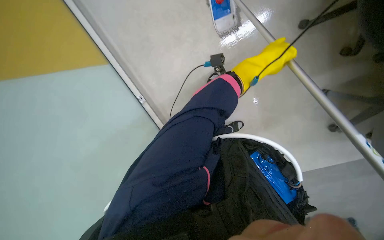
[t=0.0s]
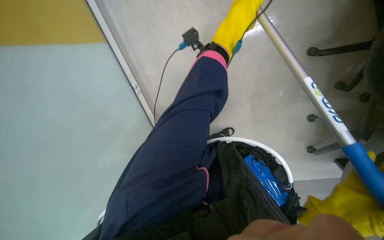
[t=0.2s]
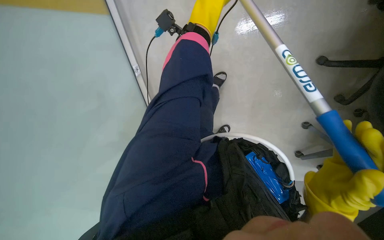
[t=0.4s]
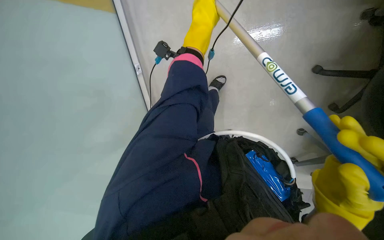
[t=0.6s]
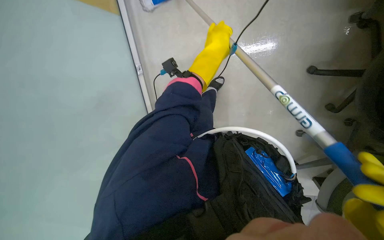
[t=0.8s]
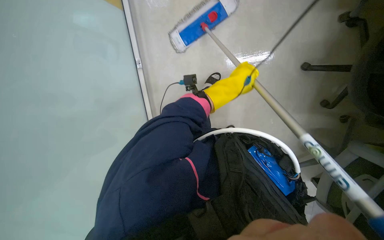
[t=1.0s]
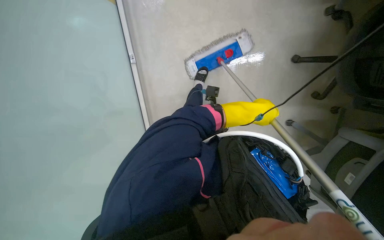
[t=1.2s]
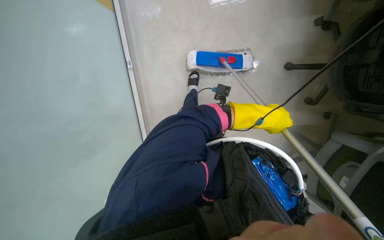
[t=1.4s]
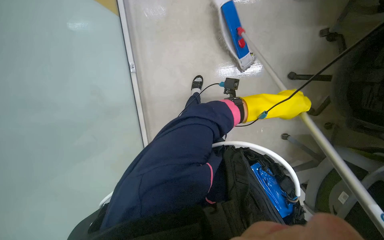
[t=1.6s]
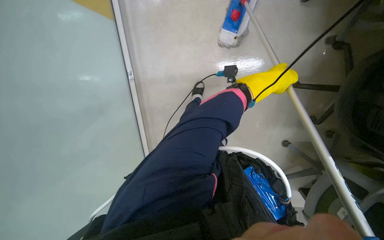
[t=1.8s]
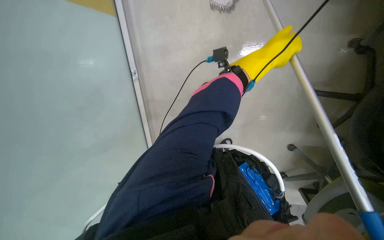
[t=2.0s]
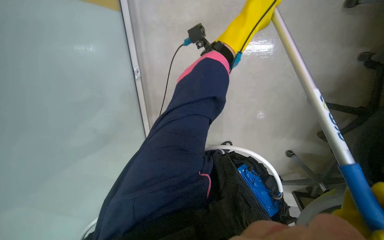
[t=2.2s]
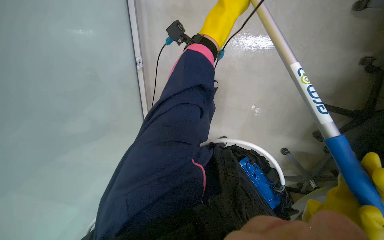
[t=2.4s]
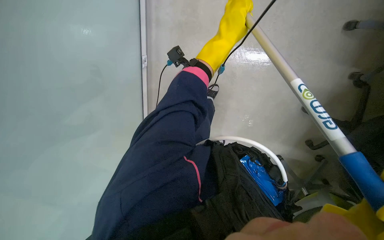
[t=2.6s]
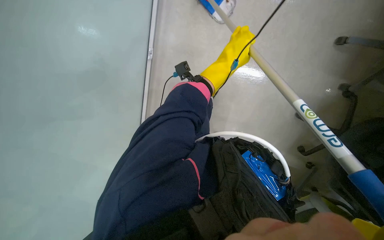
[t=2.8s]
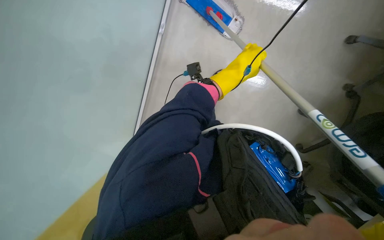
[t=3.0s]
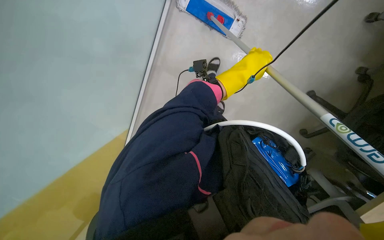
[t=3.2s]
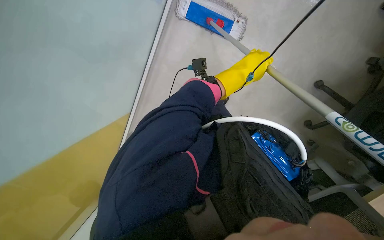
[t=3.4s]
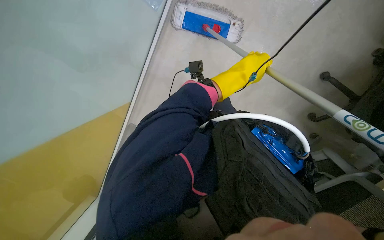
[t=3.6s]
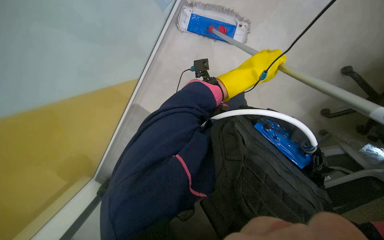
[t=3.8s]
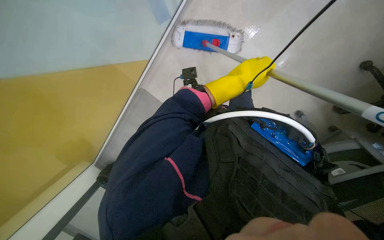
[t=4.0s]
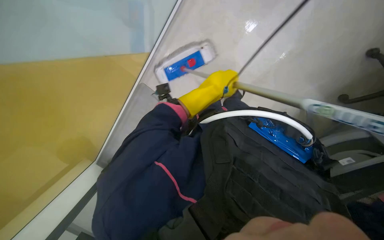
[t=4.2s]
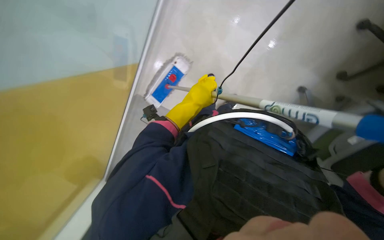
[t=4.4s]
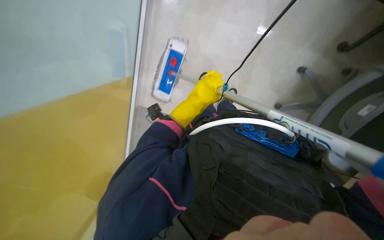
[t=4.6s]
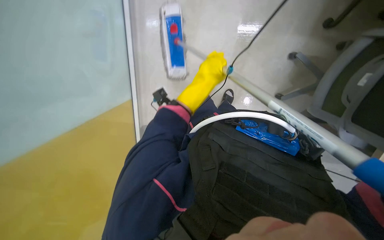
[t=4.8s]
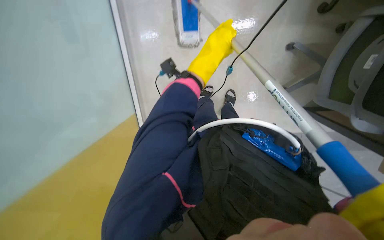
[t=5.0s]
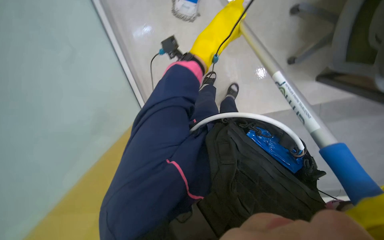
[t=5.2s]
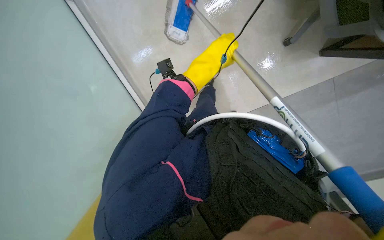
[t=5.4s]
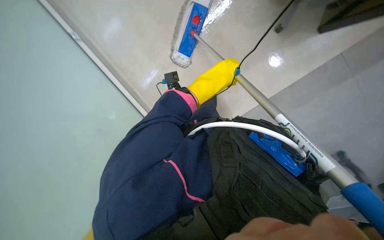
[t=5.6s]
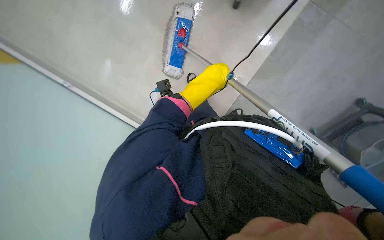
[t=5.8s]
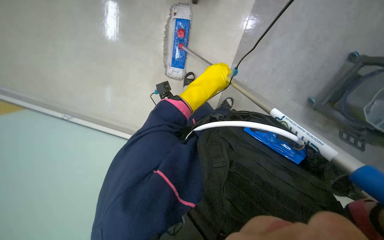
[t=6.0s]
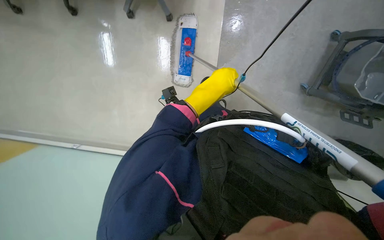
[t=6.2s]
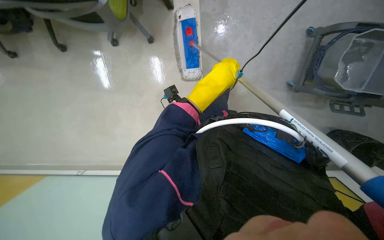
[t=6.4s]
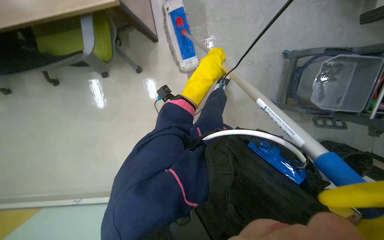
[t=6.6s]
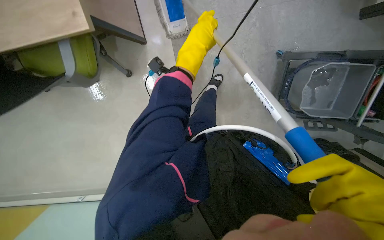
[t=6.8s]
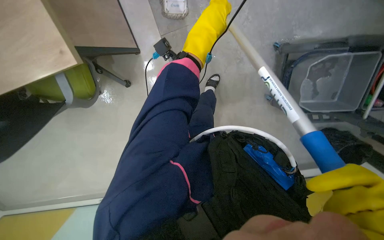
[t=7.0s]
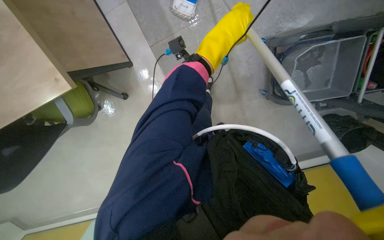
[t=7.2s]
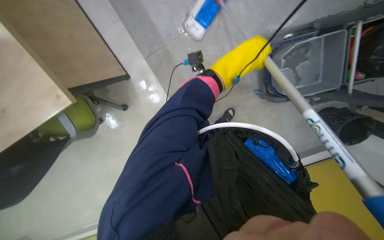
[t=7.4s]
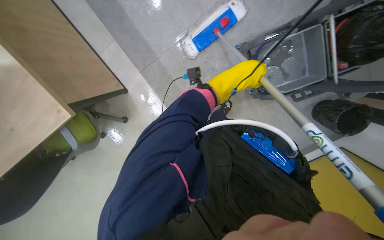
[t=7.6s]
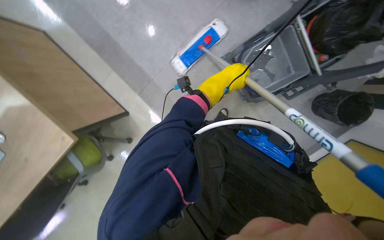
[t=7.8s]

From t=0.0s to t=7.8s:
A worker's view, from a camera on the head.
Job: mopping floor.
The whole recording: Mopping office floor. The worker mops the office floor with a long-handled mop.
From t=0.0s to t=1.6s: The left hand goes approximately 15 cm nearer to the camera and down the picture.
From t=1.6s to t=3.2s: The left hand travels up the picture by some 10 cm.
From t=6.2s to t=7.8s: The head travels some 50 cm. Everything in view rotates roughly 35 degrees counterclockwise.

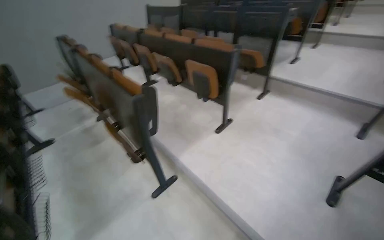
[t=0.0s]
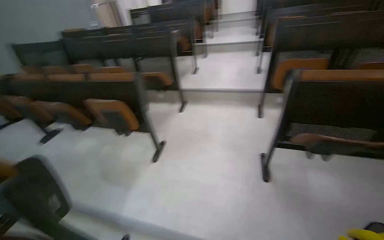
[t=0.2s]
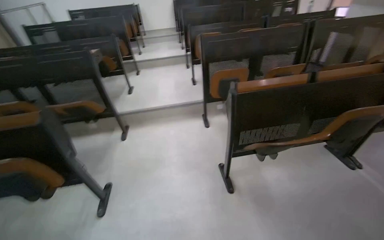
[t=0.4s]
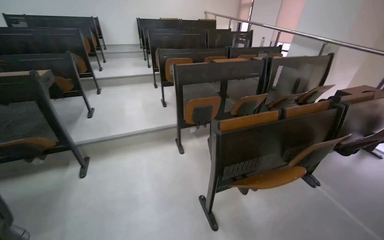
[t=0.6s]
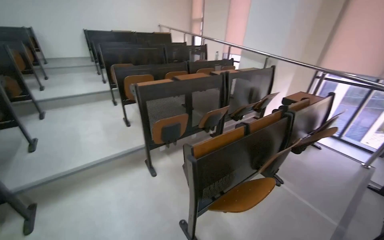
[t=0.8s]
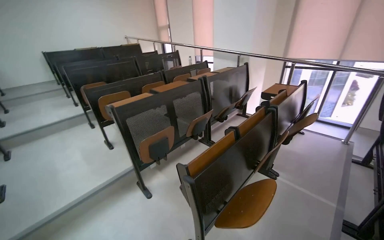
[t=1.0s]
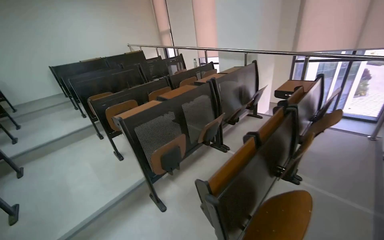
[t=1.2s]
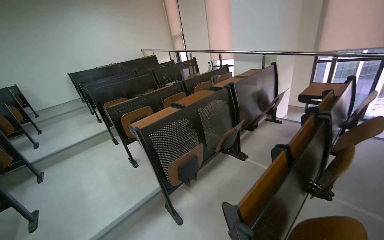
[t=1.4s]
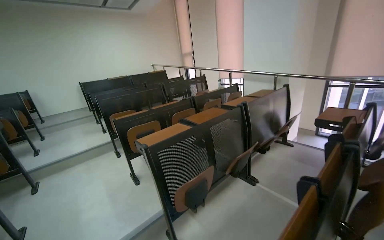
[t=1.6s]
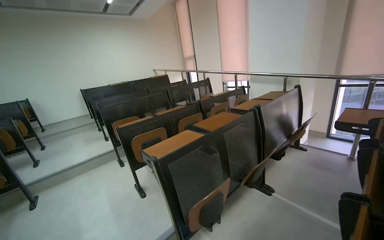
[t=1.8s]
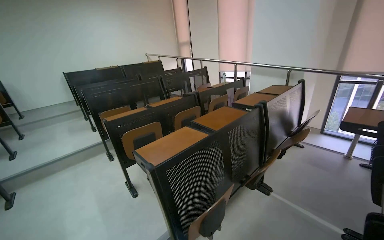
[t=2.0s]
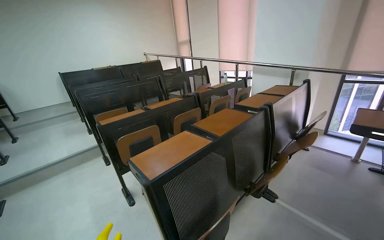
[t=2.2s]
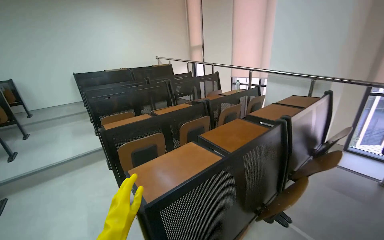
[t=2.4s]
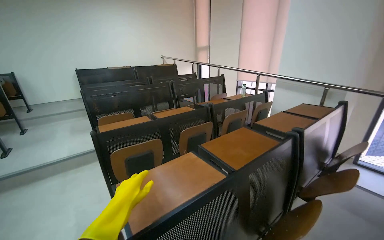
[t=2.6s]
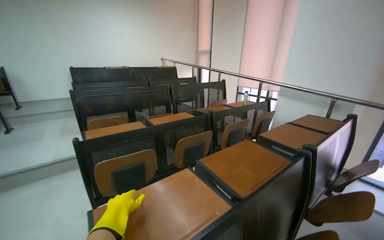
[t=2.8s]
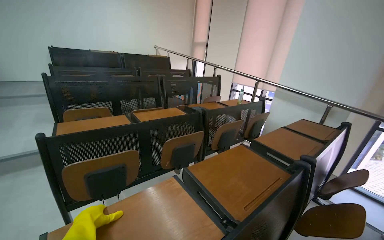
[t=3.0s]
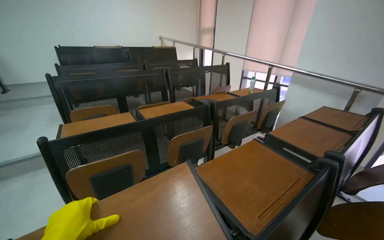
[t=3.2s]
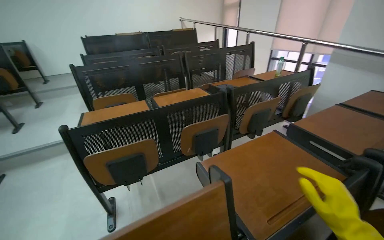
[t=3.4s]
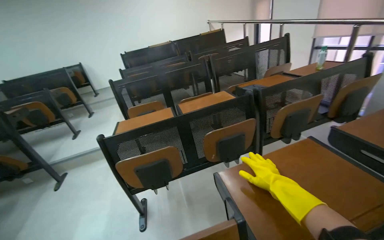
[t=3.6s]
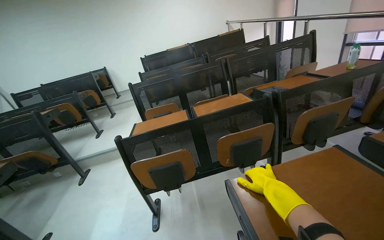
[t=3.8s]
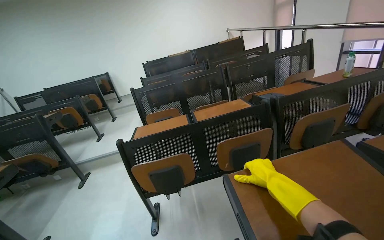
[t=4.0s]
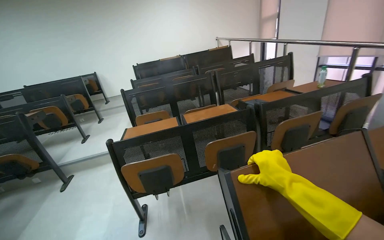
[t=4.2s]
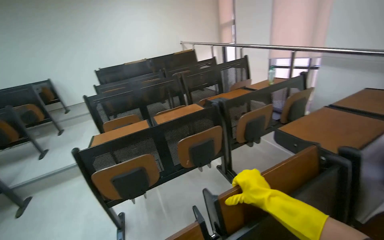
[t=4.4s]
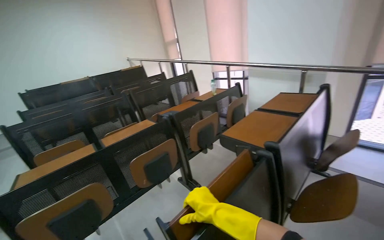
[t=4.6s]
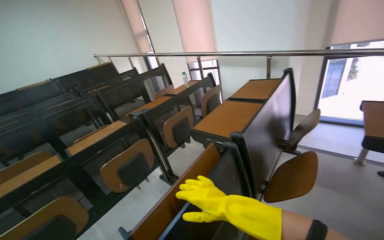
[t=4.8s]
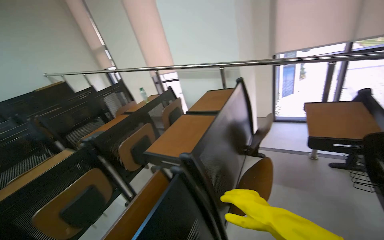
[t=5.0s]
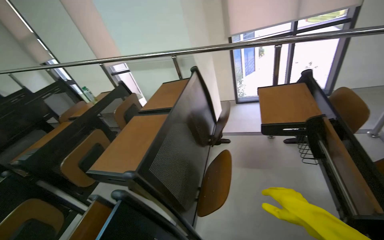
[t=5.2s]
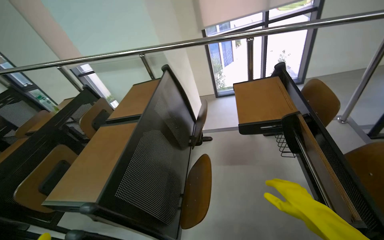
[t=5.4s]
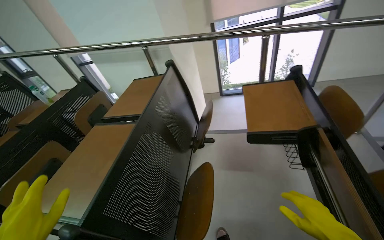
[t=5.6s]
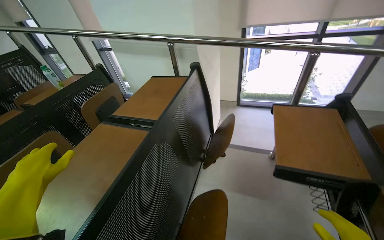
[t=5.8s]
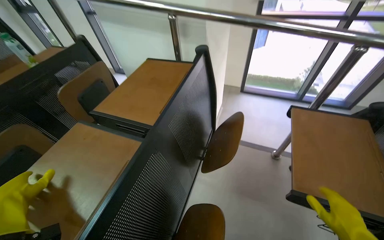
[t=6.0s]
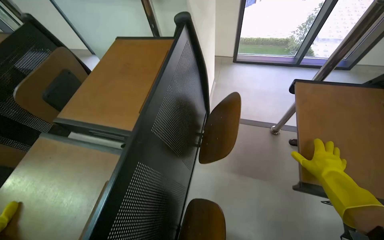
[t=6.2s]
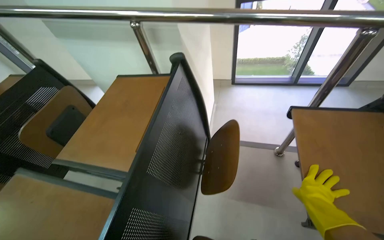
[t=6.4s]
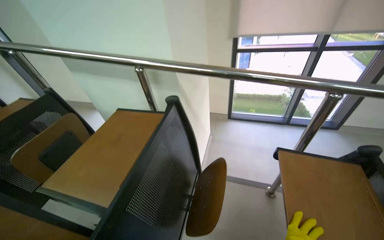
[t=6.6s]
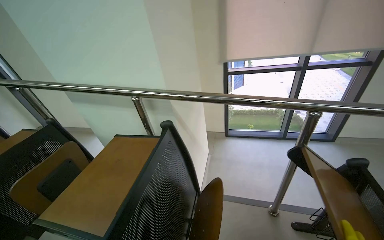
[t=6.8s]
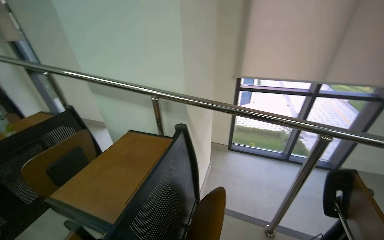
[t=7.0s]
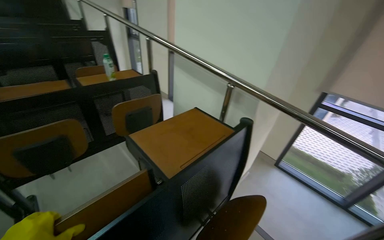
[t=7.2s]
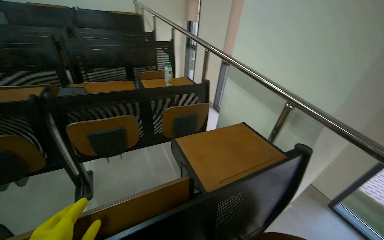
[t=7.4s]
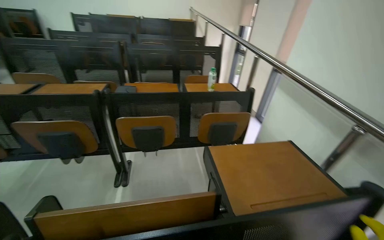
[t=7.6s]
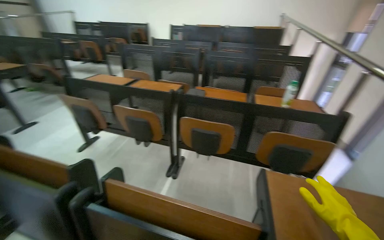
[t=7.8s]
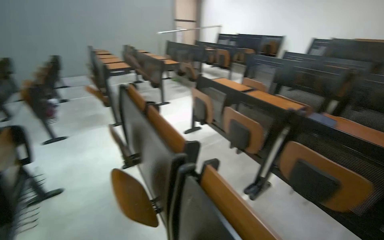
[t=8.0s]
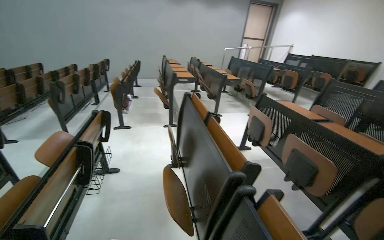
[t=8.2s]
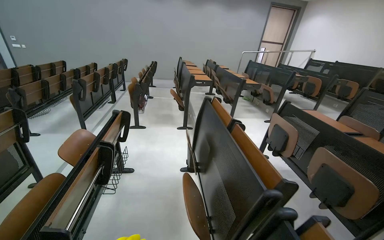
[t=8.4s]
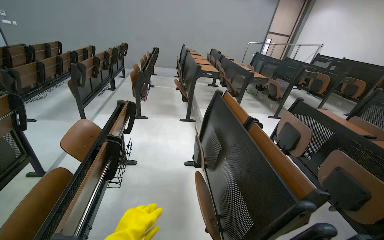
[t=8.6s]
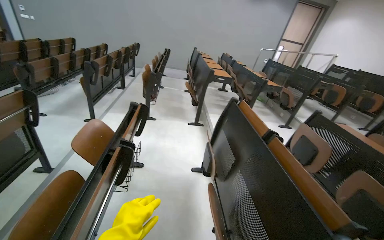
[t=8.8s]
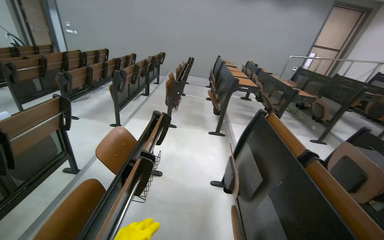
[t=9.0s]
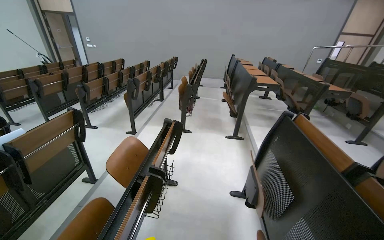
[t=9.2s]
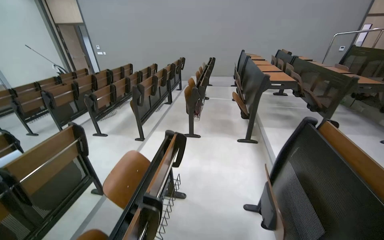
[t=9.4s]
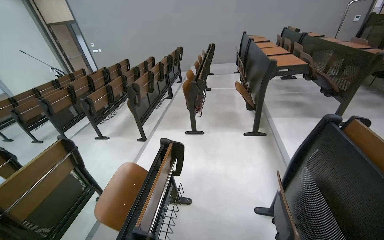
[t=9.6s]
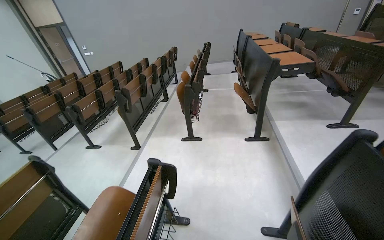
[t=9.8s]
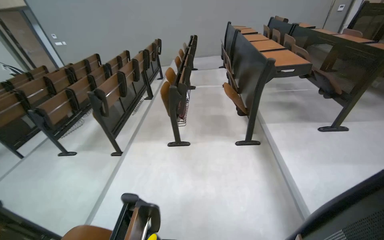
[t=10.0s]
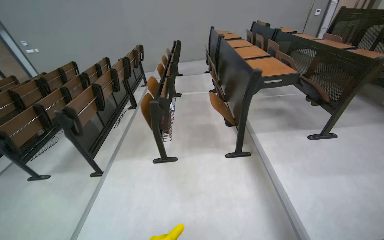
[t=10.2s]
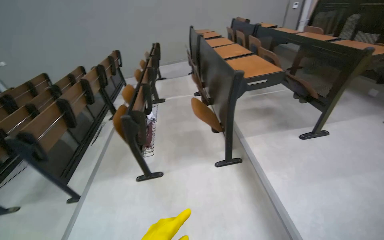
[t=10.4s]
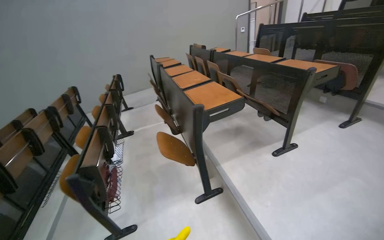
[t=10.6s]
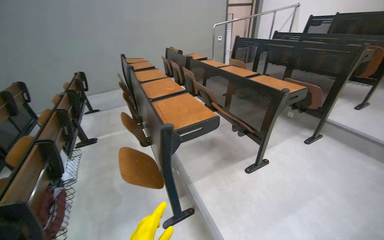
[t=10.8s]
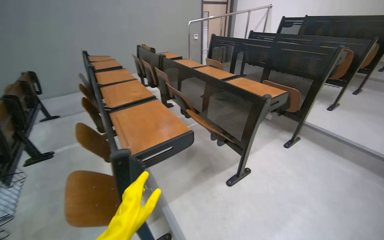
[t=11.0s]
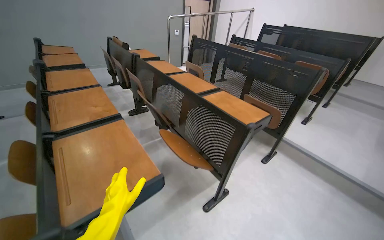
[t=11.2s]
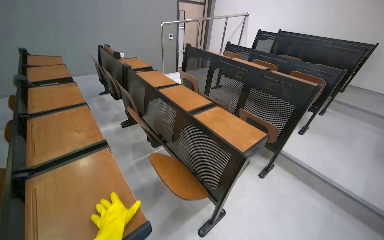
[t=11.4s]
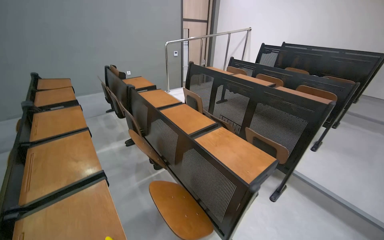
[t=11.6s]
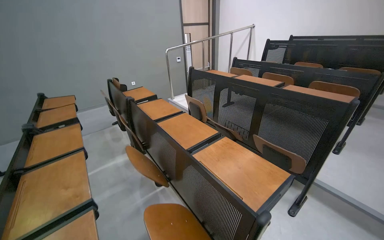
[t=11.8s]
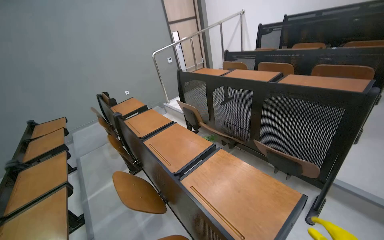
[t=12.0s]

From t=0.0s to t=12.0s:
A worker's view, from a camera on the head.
Job: preparing cleaning supplies.
The whole recording: Folding up classroom desks. The worker walks through the classroom, folding up the desks.
From t=0.0s to t=1.6s: The wearer moves roughly 1 m. The wearer's head swings some 85 degrees to the right. The camera pitches upward, by approximately 25 degrees.
From t=1.6s to t=3.0s: The camera is carried about 1 m.
From t=3.0s to t=4.4s: The view pans to the left by about 20 degrees.
From t=4.4s to t=6.0s: The camera is carried roughly 1 m. The wearer's head swings roughly 45 degrees to the right.
From t=6.0s to t=7.6s: The wearer looks approximately 60 degrees further to the left. The view tips upward by approximately 20 degrees.
From t=7.6s to t=9.0s: The camera travels about 60 cm. The wearer looks roughly 105 degrees further to the left.
From t=9.0s to t=10.4s: The head travels about 1.5 m.
From t=10.4s to t=12.0s: The wearer moves approximately 1.5 m. The head rotates about 35 degrees to the right.
